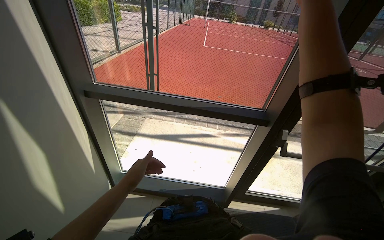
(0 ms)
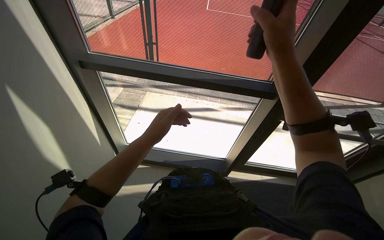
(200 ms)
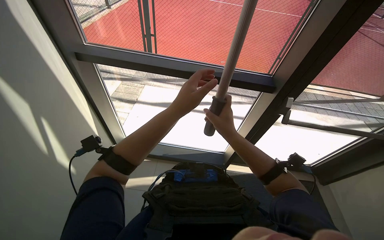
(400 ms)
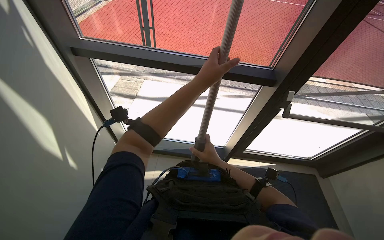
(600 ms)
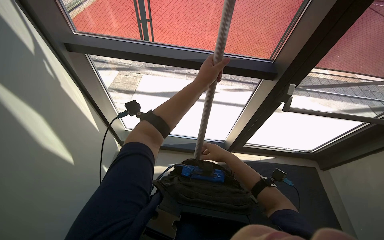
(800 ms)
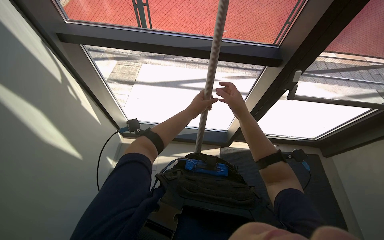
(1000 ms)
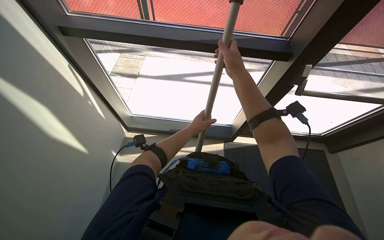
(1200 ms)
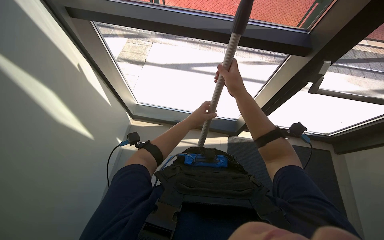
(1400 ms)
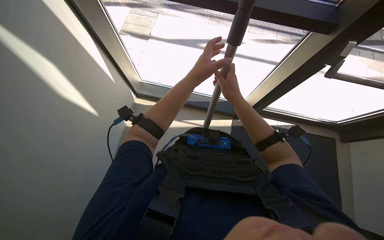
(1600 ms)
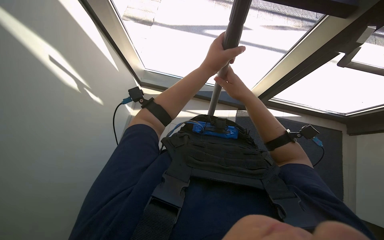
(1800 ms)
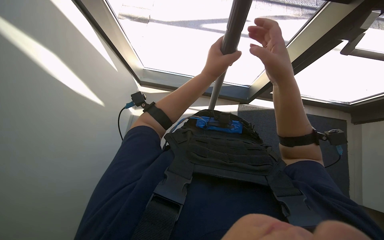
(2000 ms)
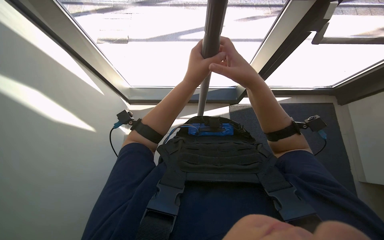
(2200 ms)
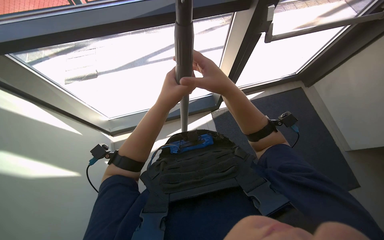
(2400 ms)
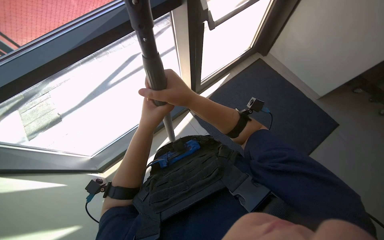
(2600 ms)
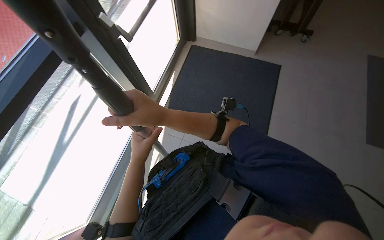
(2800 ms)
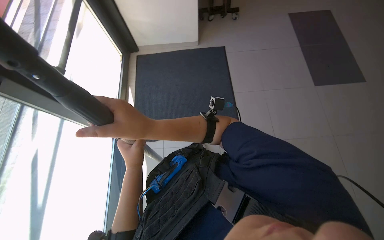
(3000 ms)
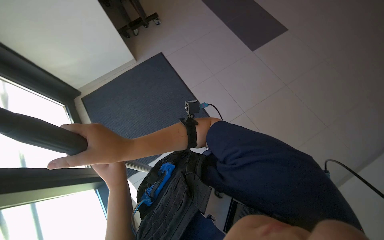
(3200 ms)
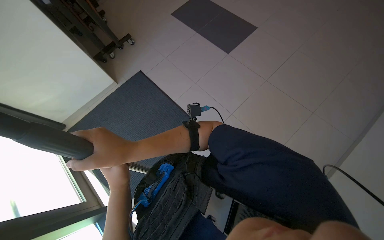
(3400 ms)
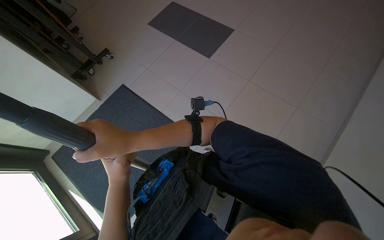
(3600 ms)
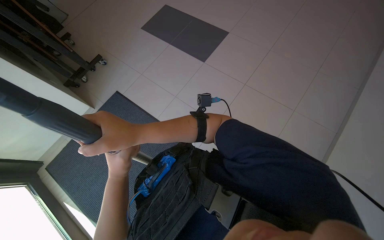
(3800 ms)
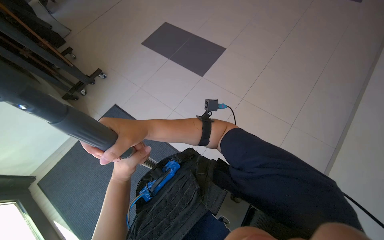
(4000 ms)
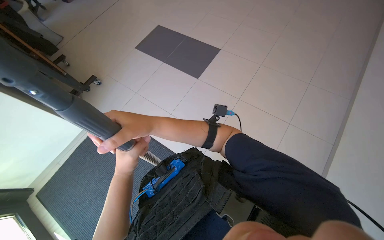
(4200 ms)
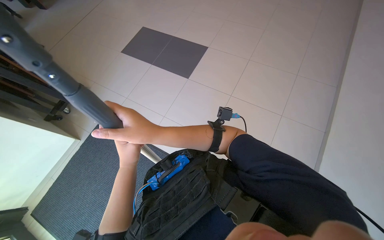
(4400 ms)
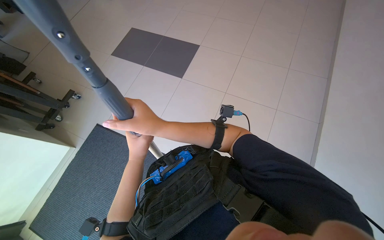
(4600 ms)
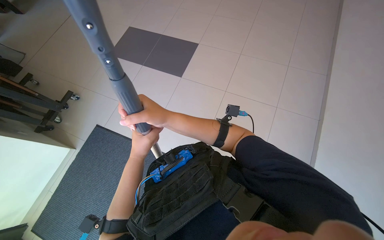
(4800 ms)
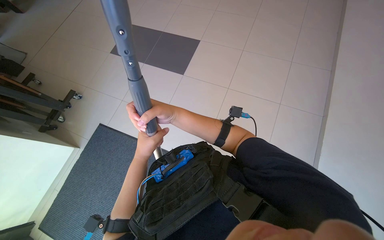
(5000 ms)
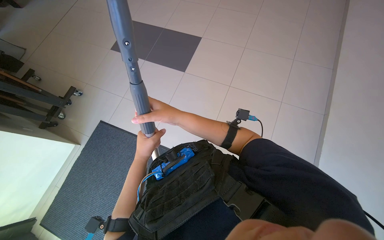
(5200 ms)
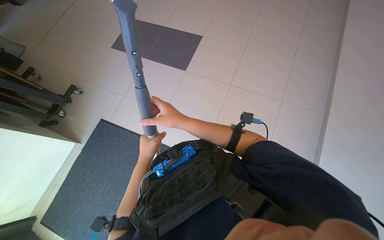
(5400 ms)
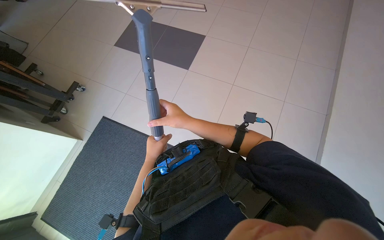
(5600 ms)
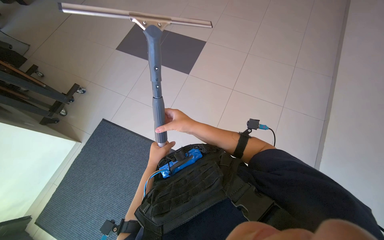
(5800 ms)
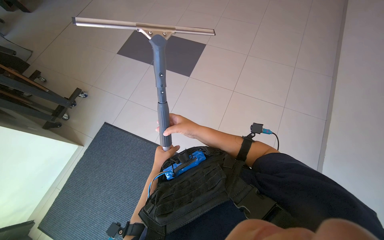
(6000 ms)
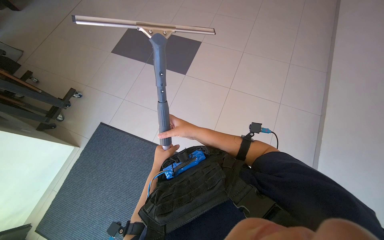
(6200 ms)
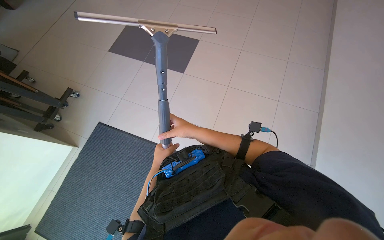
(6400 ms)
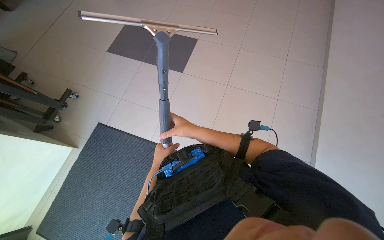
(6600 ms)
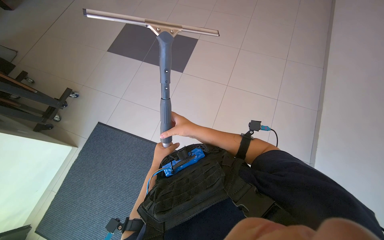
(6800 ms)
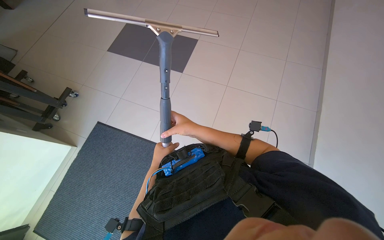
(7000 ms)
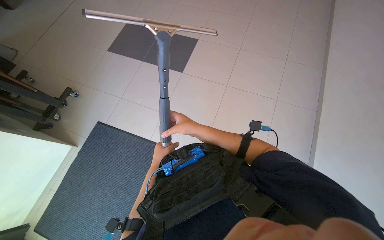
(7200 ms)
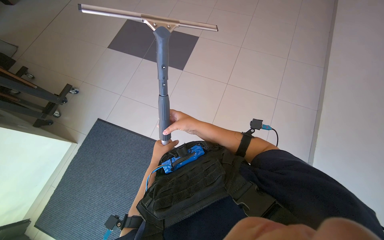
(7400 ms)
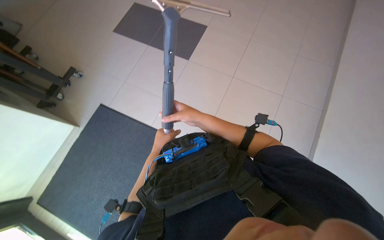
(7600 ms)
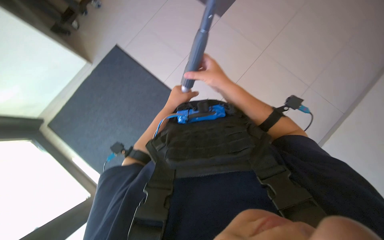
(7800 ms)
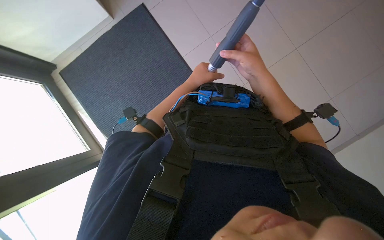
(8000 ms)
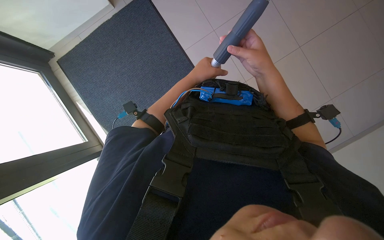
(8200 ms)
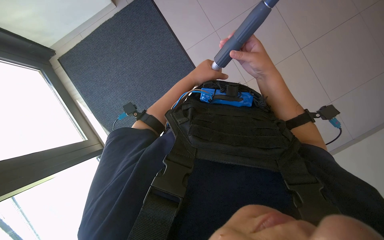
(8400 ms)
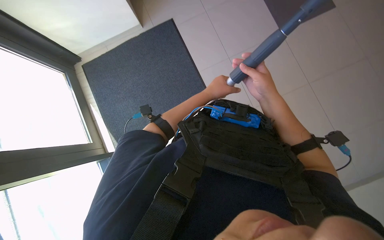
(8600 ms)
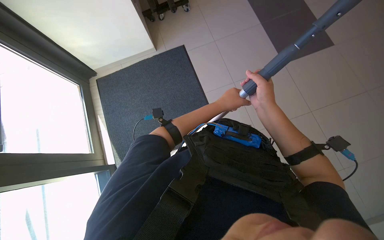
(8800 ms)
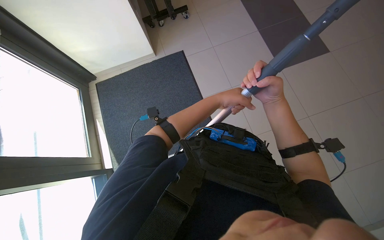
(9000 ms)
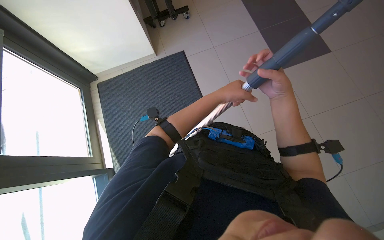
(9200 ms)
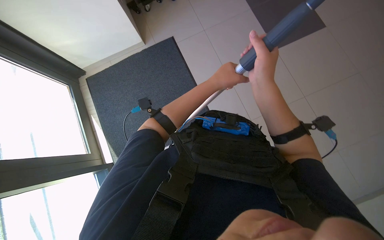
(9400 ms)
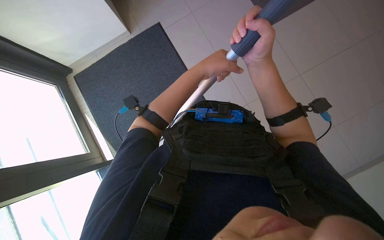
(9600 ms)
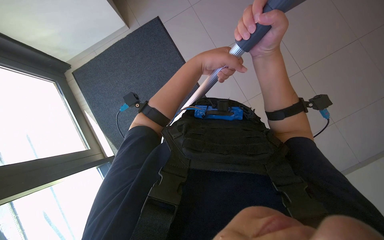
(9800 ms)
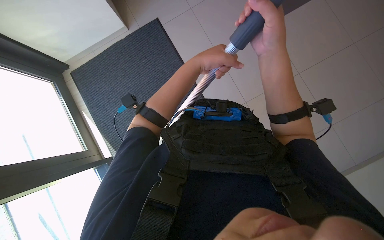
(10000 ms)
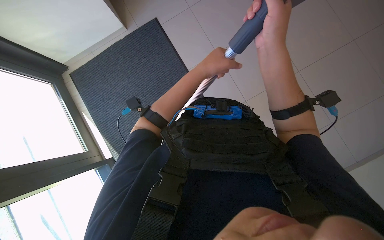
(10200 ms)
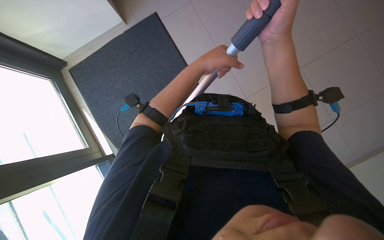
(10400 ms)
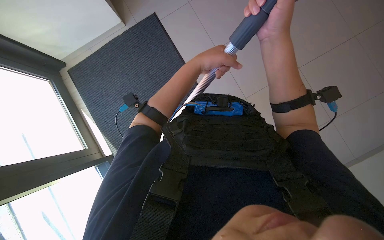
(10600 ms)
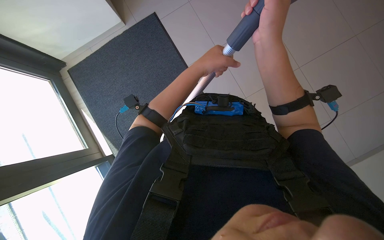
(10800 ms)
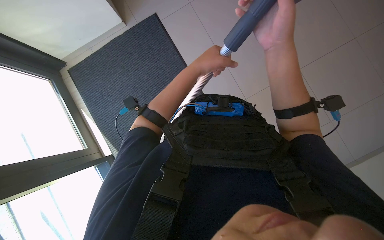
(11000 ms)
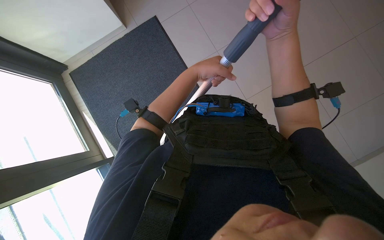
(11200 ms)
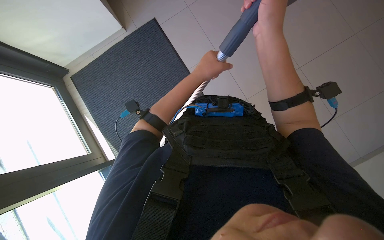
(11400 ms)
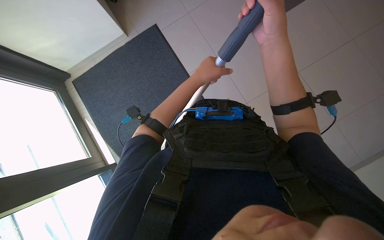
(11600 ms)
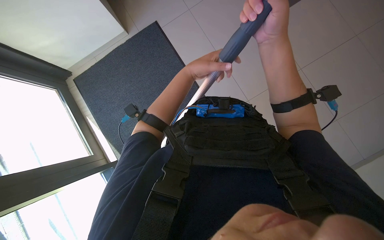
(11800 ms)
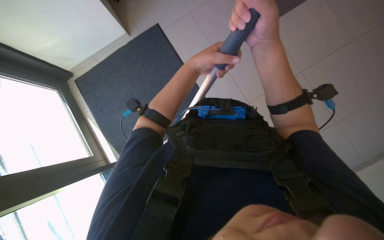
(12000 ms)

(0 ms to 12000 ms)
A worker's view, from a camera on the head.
Job: preparing cleaning supplies.
The whole recording: Preparing window cleaning tool. The worker adjusts and extends a squeegee pole.
0 ms - 1600 ms: The wearer looks some 35 degrees further downward. The right hand goes roughly 50 cm farther from the camera and down the picture; the left hand swings up and down the picture, roughly 30 cm each way, with 2 reversals.
1600 ms - 3000 ms: The wearer looks about 105 degrees further to the right.
3000 ms - 4400 ms: The head turns to the right by about 40 degrees.
4400 ms - 6000 ms: The right hand goes roughly 20 cm farther from the camera.
6000 ms - 7600 ms: The hands make small movements and keep their place.
7600 ms - 9000 ms: The scene rotates clockwise by some 45 degrees.
10400 ms - 12000 ms: The hands make small movements and keep their place.

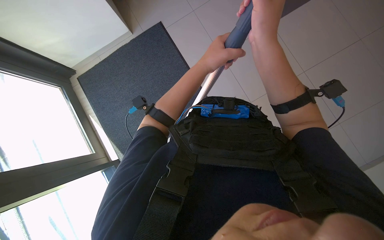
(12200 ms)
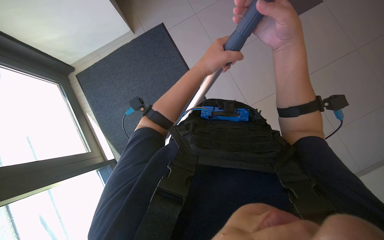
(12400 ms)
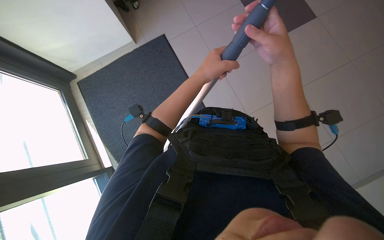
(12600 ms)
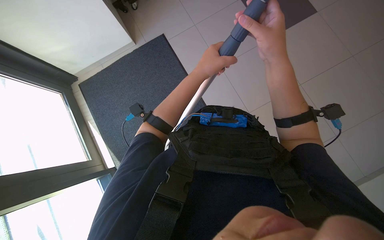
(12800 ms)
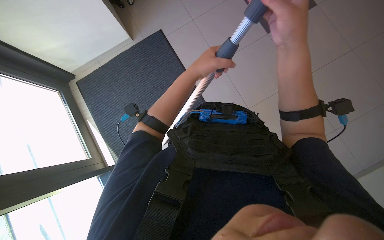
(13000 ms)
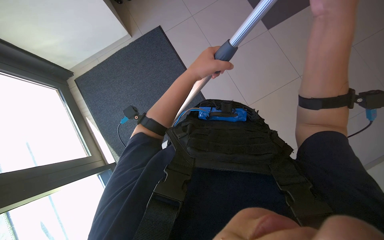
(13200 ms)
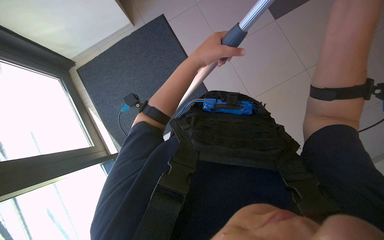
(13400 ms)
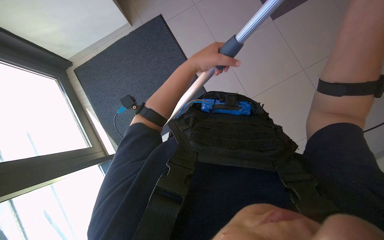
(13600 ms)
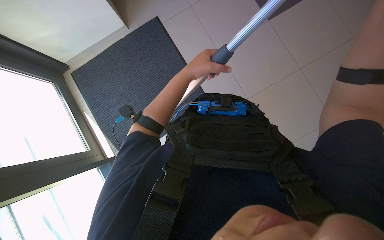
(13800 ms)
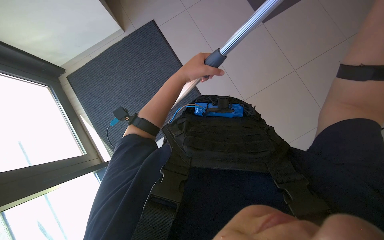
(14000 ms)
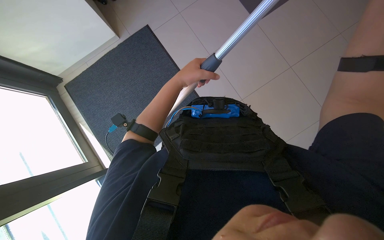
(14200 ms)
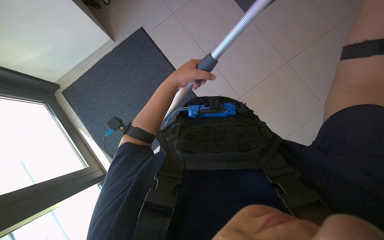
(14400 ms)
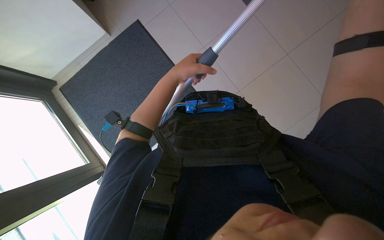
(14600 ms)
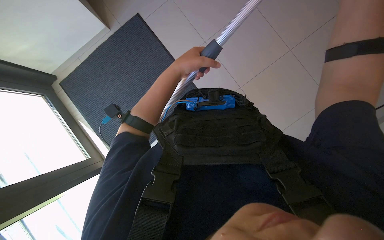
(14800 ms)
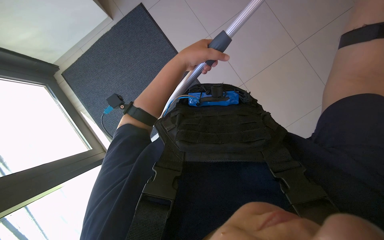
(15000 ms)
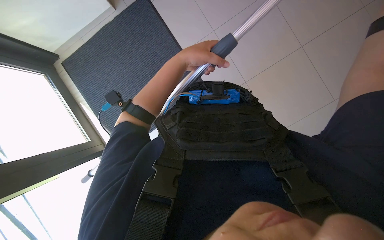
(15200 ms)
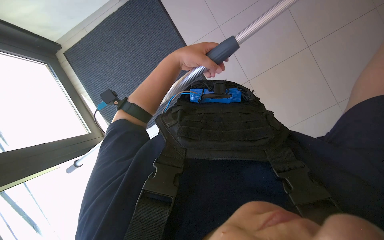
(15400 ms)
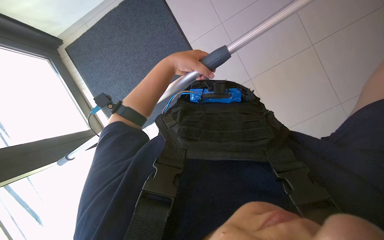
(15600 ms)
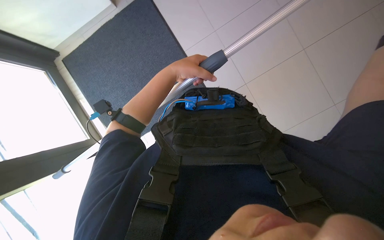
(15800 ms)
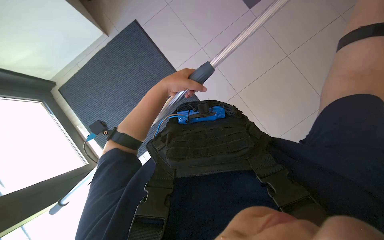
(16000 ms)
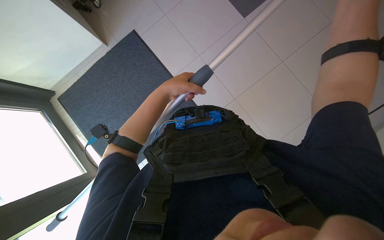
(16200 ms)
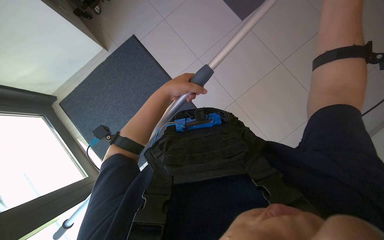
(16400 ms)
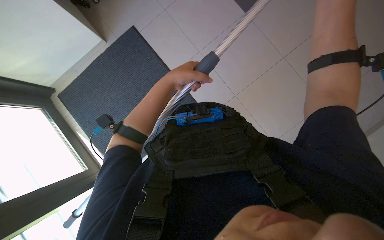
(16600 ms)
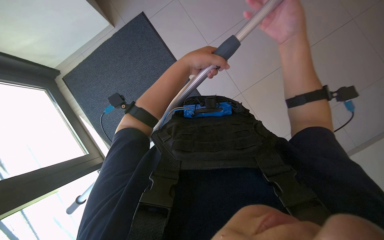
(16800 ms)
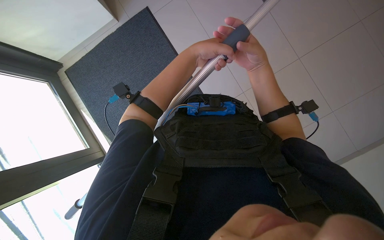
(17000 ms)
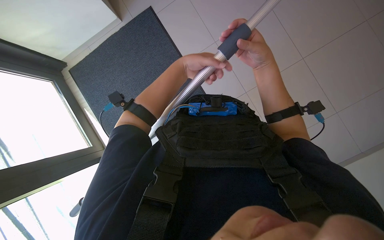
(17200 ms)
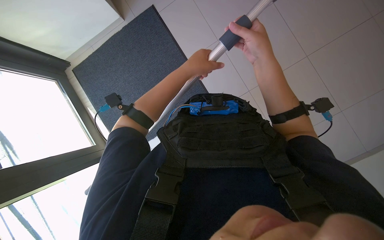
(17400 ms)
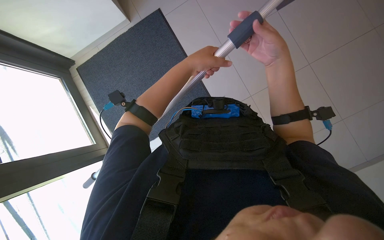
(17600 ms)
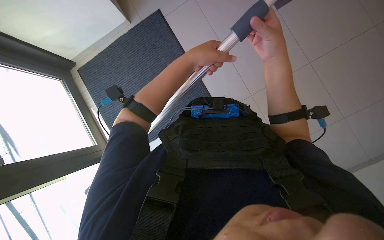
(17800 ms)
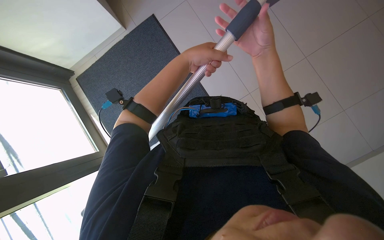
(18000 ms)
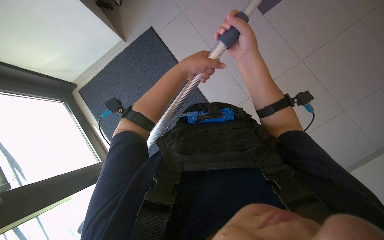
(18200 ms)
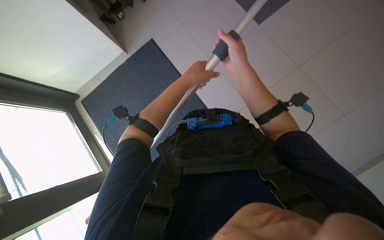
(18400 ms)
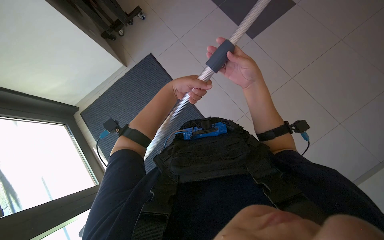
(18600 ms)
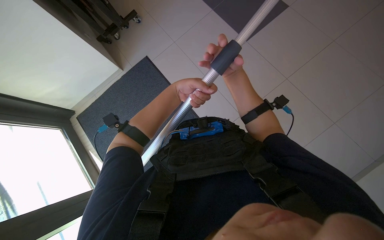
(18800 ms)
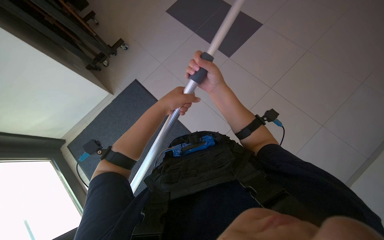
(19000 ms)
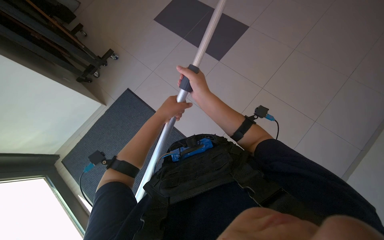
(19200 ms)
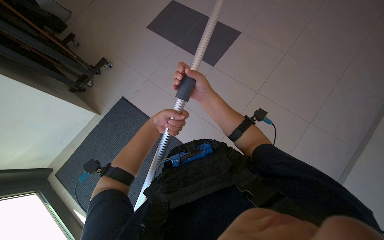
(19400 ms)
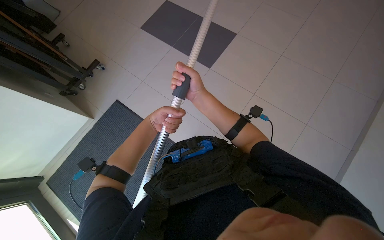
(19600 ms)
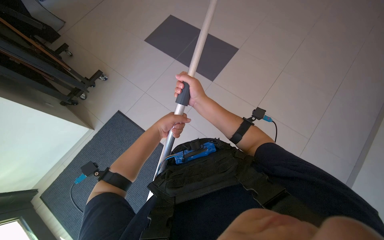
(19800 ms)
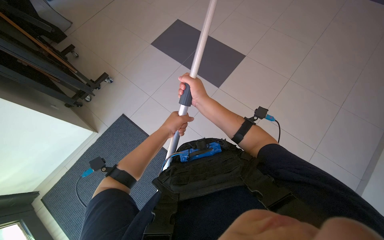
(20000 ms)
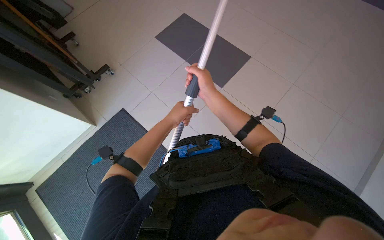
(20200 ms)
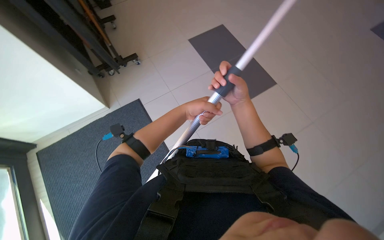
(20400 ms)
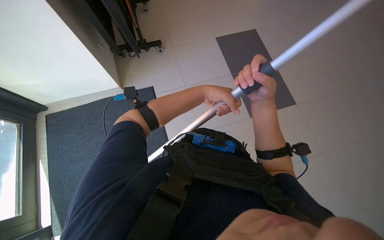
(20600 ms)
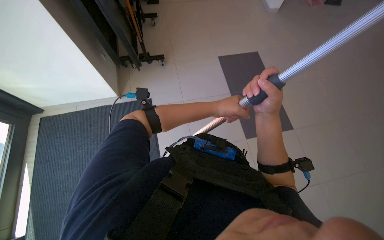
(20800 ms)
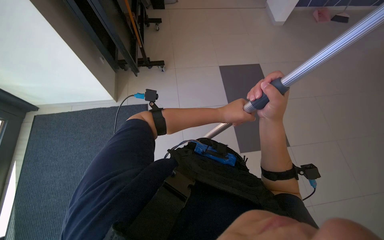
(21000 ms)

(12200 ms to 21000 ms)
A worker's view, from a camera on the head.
Job: preparing cleaning supplies.
The whole recording: Preparing window cleaning tool. The worker adjusts and extends a squeegee pole.
18000 ms - 19600 ms: The view tips upward by about 20 degrees.
19600 ms - 21000 ms: The wearer looks some 15 degrees further upward. Everything in view rotates some 35 degrees clockwise.
